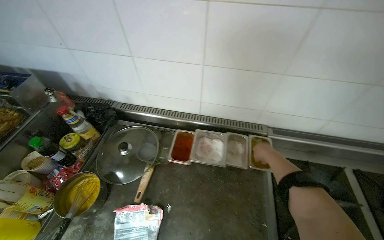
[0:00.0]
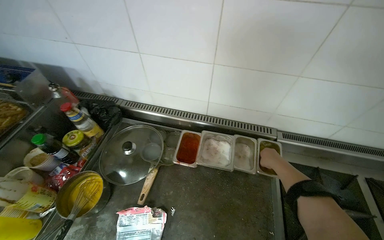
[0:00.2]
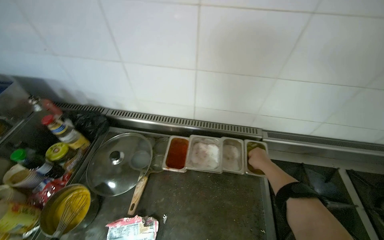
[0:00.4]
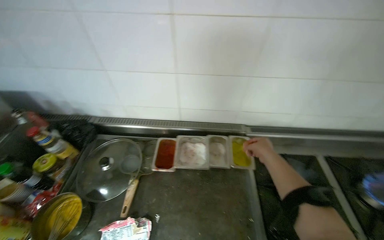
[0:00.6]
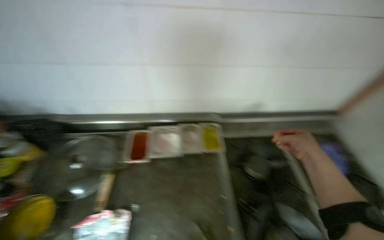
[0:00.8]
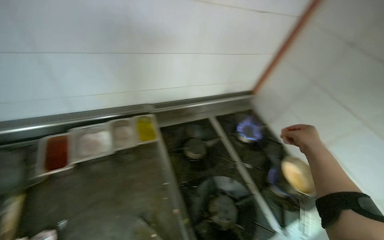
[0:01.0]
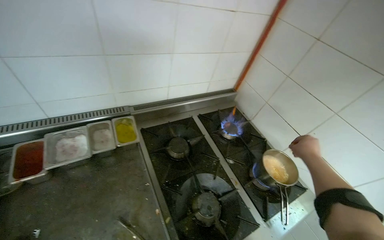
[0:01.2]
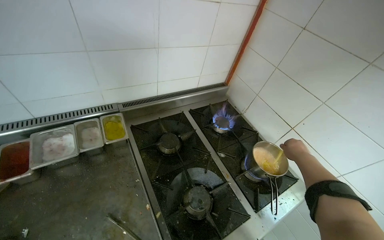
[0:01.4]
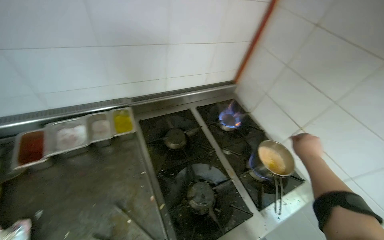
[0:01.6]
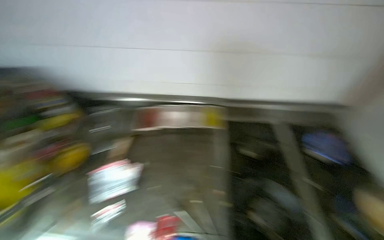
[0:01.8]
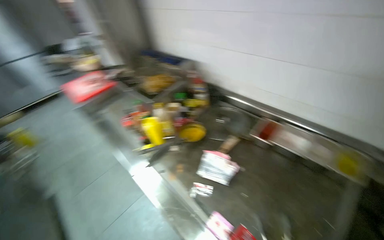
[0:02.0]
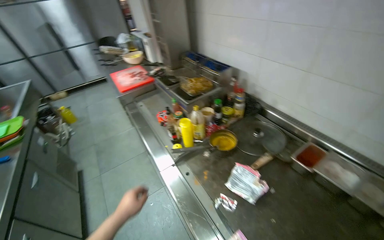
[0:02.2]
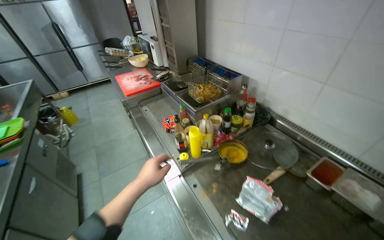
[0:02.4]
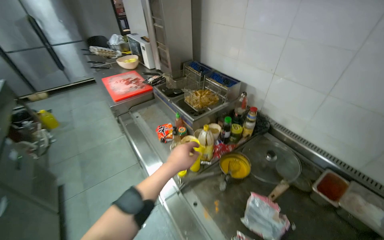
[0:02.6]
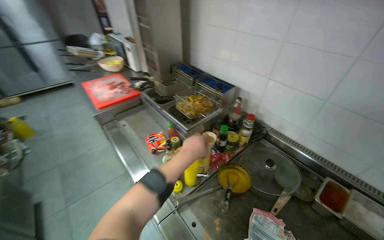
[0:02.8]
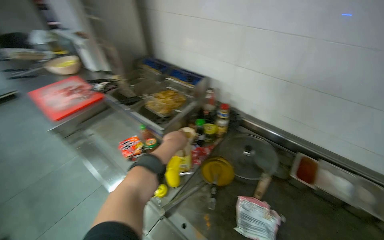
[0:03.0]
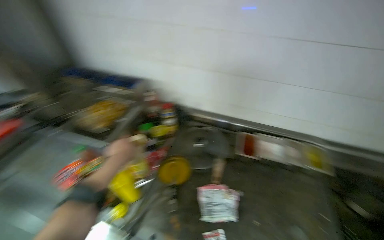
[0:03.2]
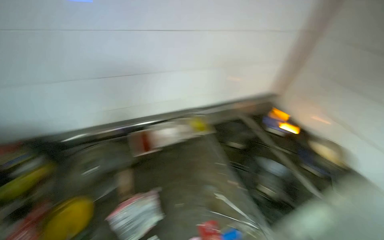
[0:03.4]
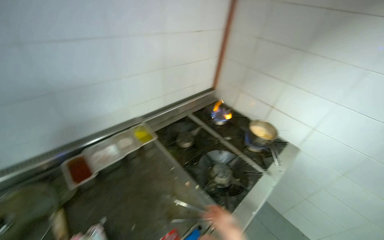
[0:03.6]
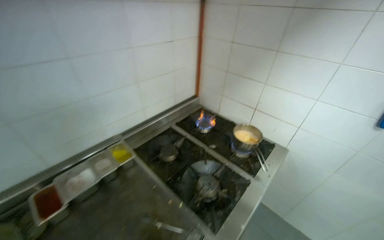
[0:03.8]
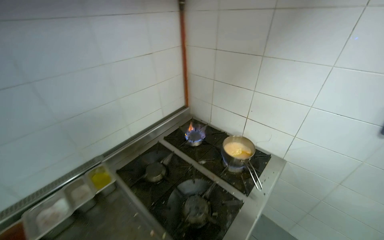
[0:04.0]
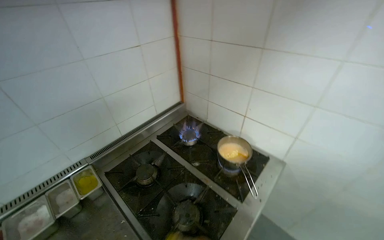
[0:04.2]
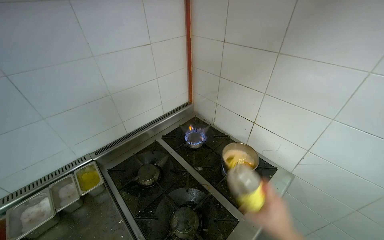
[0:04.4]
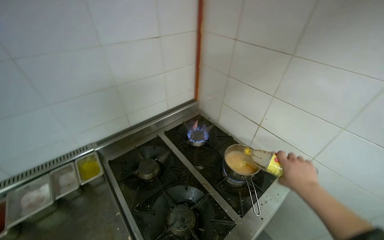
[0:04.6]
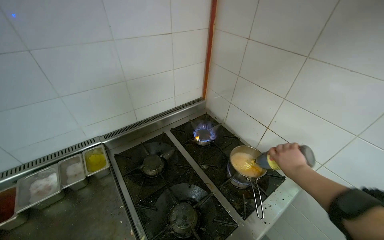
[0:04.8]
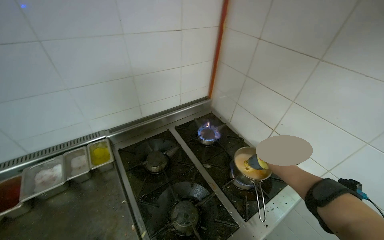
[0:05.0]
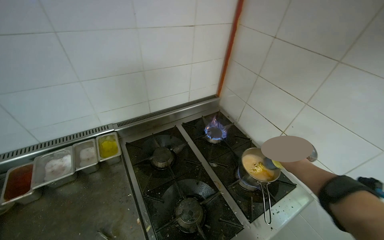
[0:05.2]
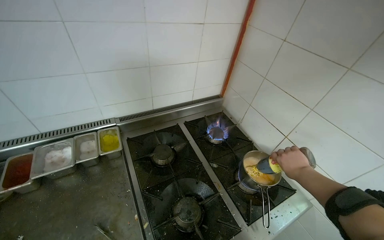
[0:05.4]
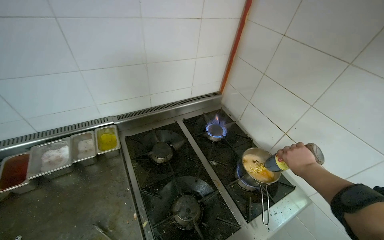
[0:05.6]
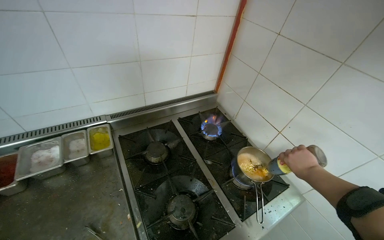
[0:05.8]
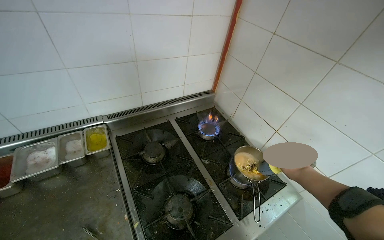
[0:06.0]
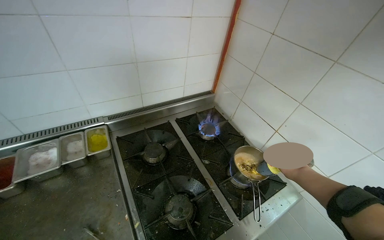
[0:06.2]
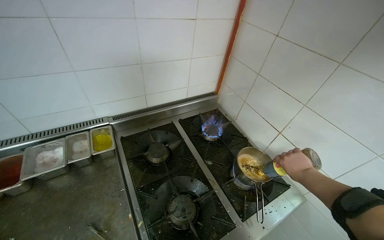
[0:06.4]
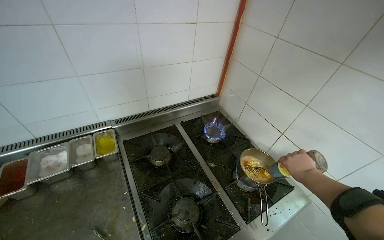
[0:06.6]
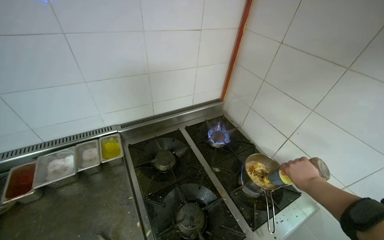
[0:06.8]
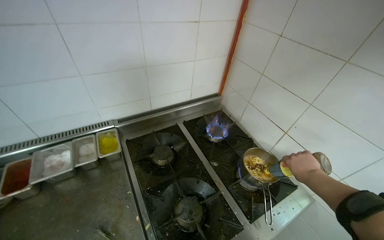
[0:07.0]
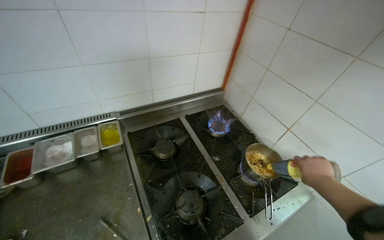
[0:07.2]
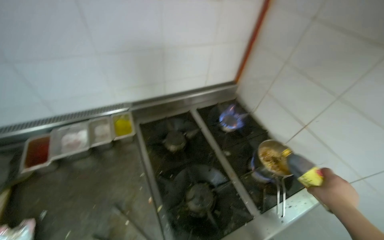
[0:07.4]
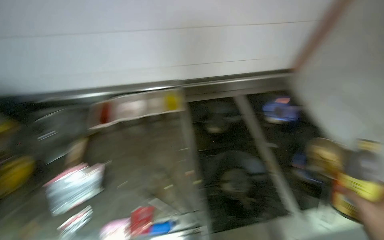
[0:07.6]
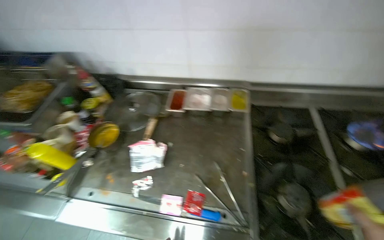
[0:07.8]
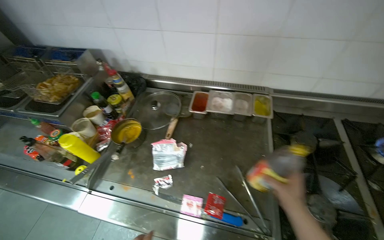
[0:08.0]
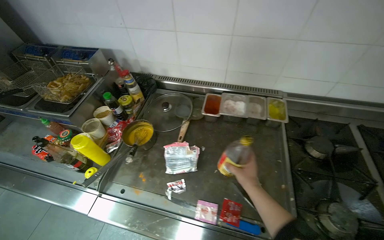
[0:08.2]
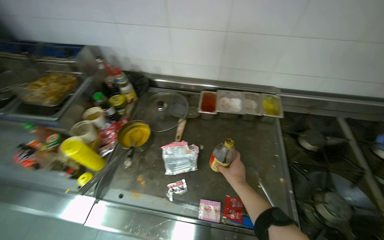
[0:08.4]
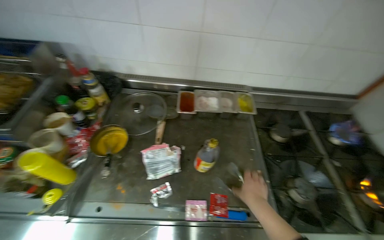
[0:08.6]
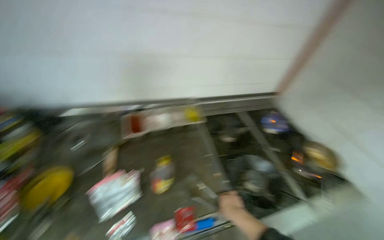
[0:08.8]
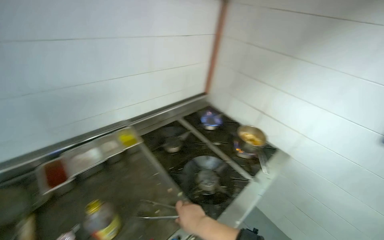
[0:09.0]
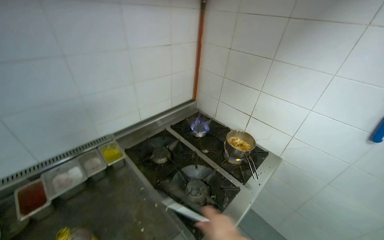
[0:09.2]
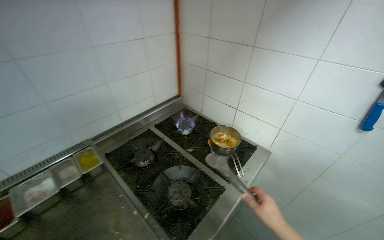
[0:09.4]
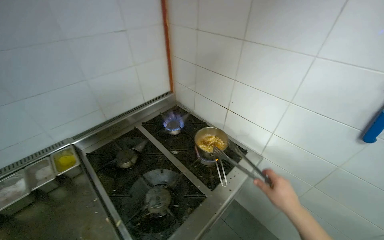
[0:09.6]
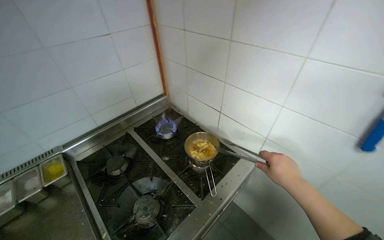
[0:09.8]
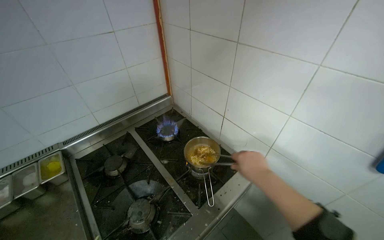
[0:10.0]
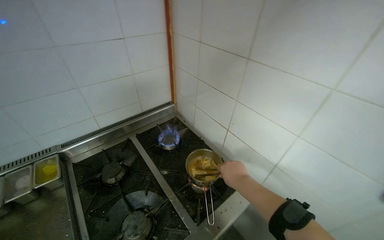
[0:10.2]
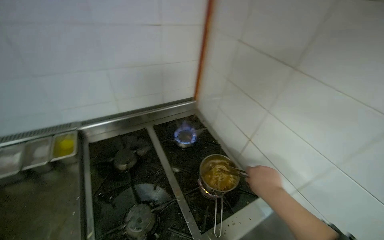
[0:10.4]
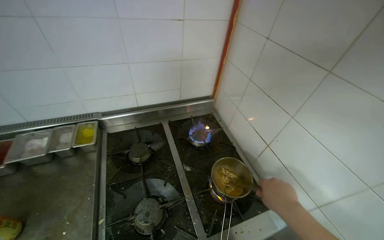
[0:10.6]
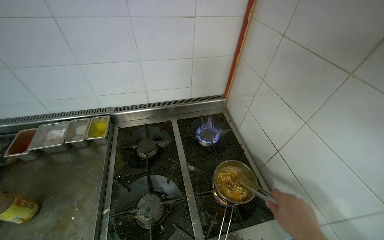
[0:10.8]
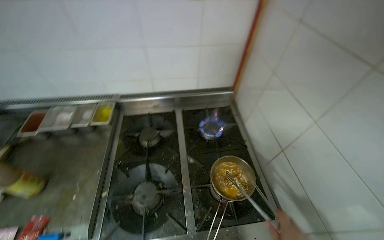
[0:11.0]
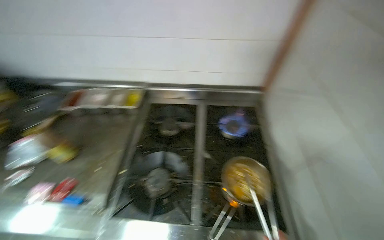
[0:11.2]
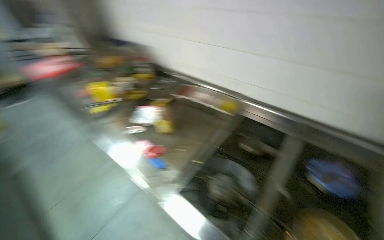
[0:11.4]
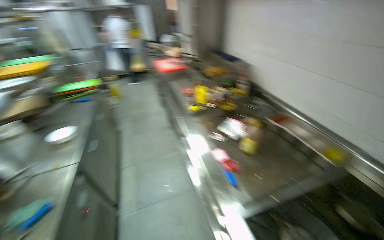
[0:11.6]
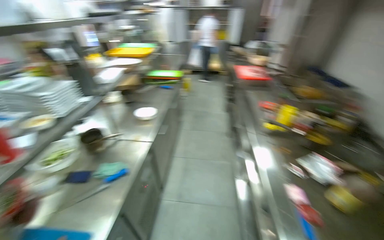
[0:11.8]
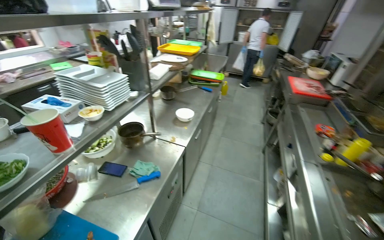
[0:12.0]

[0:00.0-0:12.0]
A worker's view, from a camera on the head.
Job: cooking food.
The whole recording: Cooking ingredients in pot. The worker stirs and adds ingredients to a pot on the stove.
0:00.0 to 0:01.6: The wearer looks about 40 degrees further to the right.
0:01.6 to 0:03.0: The wearer moves some 70 cm. The head turns to the left by about 60 degrees.
0:03.0 to 0:04.4: The camera is carried approximately 80 cm. The wearer looks roughly 80 degrees further to the right.
0:06.0 to 0:07.6: The wearer looks about 15 degrees further to the left.
0:07.6 to 0:09.0: The head rotates about 30 degrees to the right.
0:09.0 to 0:10.4: The head travels some 50 cm.
0:10.4 to 0:12.0: The head travels some 60 cm. The head turns to the left by about 140 degrees.

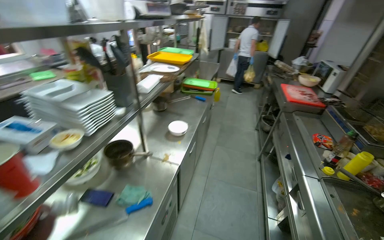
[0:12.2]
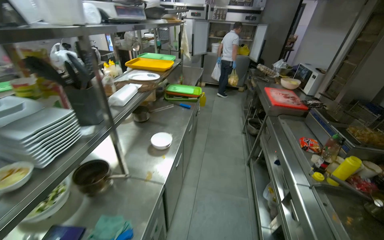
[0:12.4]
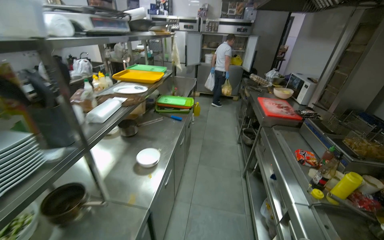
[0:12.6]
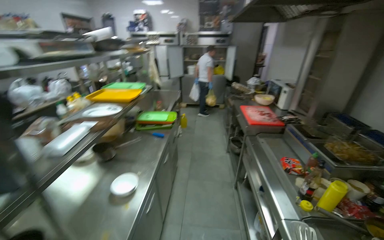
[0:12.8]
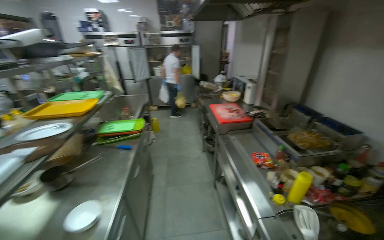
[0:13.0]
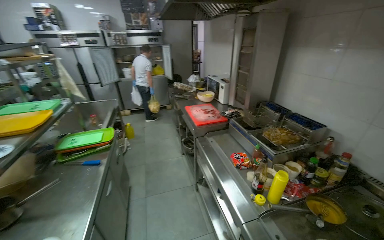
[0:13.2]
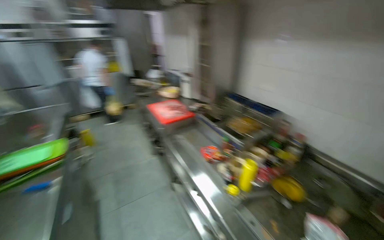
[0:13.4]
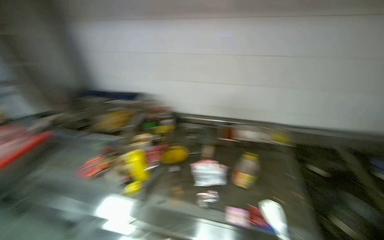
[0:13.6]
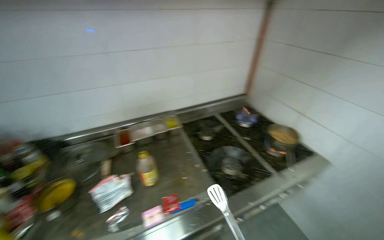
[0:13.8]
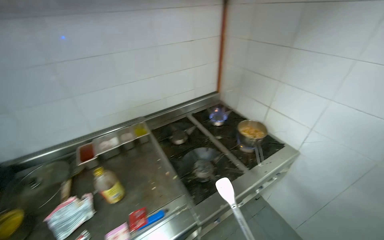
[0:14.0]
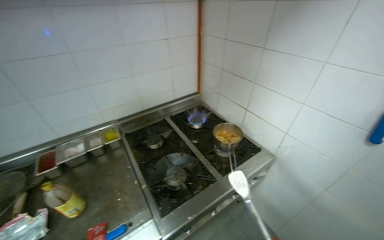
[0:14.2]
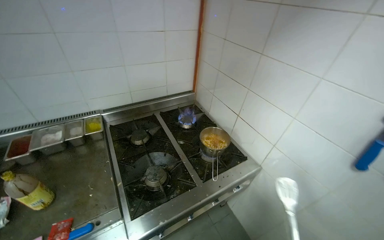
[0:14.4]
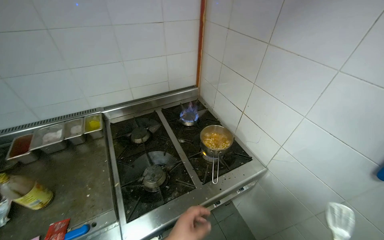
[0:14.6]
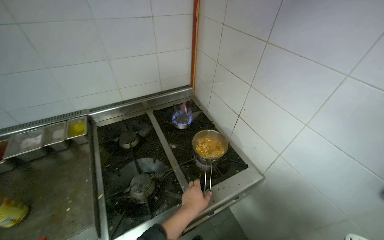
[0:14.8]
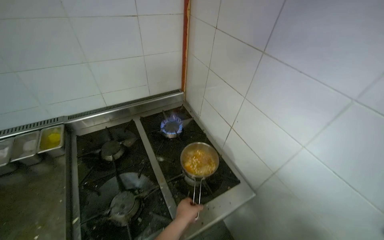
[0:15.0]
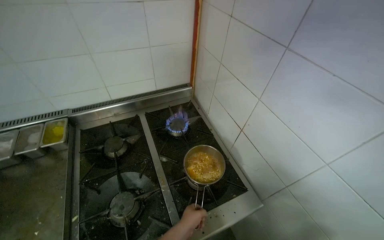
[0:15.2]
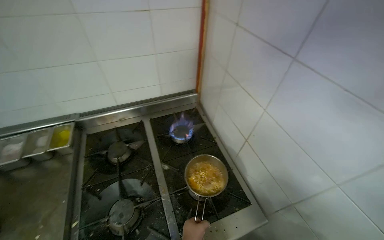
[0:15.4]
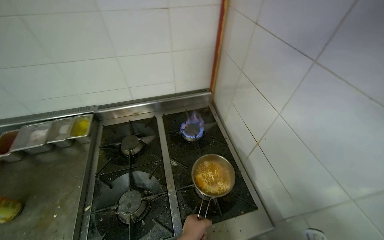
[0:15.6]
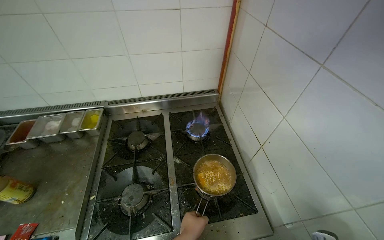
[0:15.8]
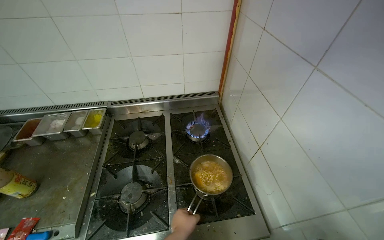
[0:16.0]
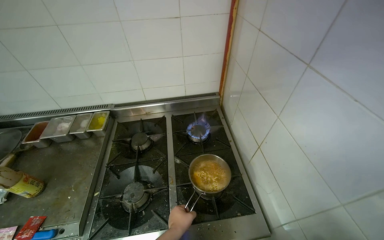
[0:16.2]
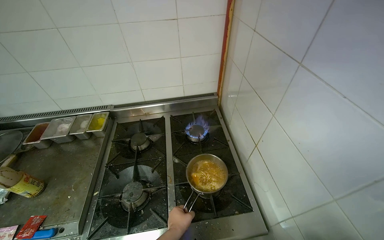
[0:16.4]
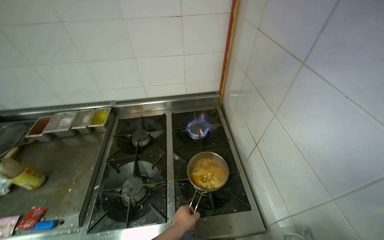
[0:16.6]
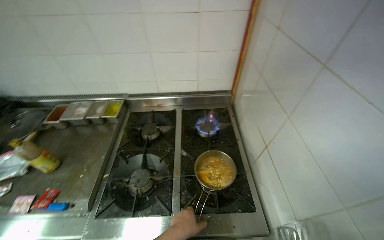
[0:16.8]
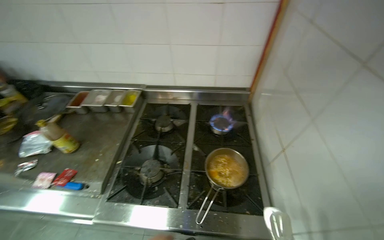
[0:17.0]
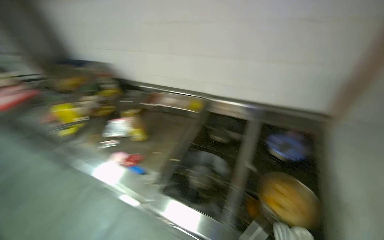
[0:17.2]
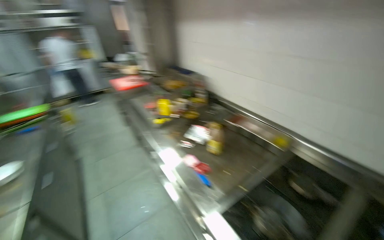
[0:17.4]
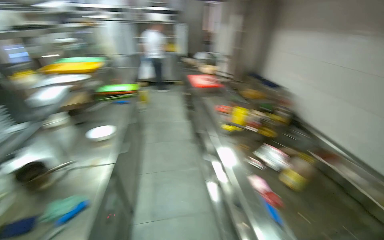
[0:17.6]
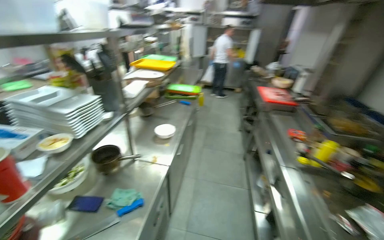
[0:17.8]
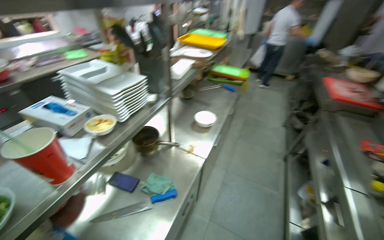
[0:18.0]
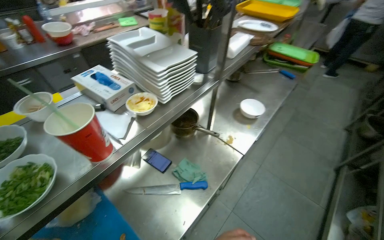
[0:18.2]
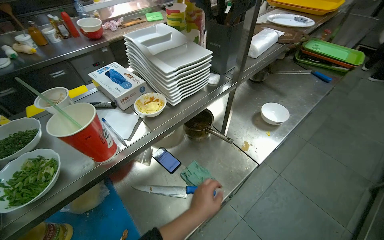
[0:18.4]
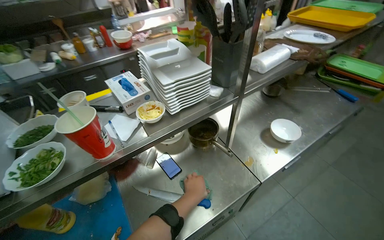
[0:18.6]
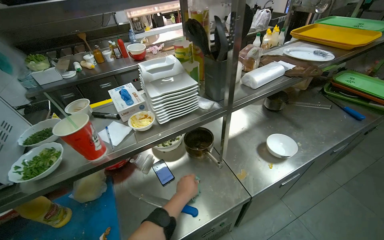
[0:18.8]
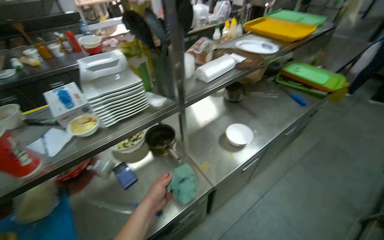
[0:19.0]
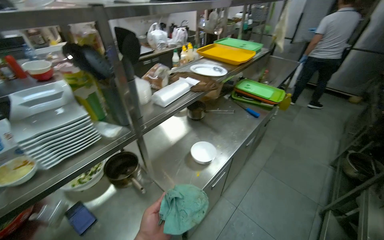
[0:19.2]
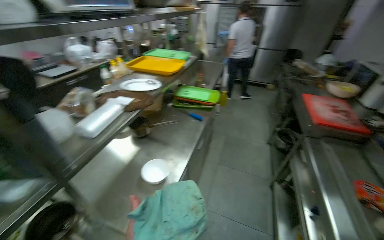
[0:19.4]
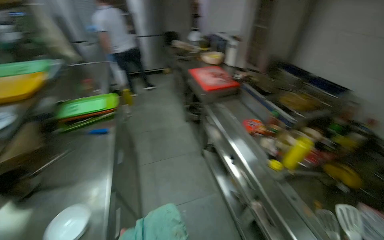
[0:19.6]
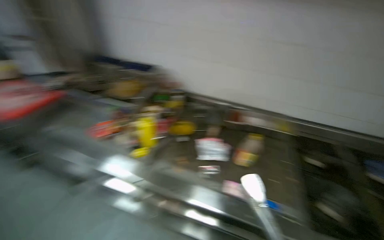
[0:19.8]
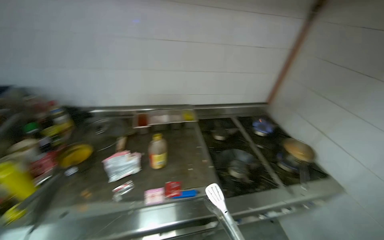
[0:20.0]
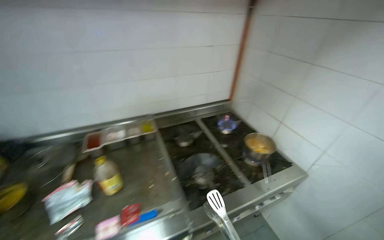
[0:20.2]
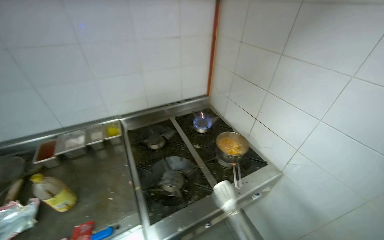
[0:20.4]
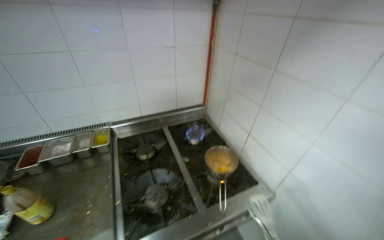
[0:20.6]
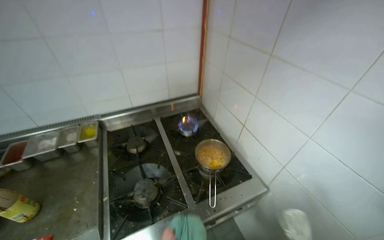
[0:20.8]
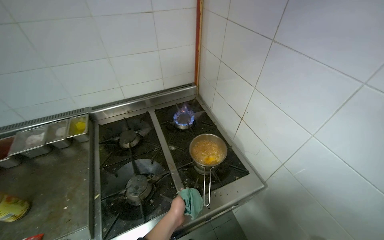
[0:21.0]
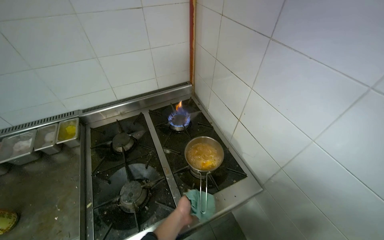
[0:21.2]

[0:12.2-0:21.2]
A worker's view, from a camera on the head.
Job: cooking food.
The whole recording: Cooking ingredients in pot. The worker stirs and adds ingredients to a pot on the stove.
0:12.2 to 0:13.8: The wearer moves roughly 40 cm. The head rotates some 135 degrees to the right.
0:13.8 to 0:15.2: The wearer moves roughly 70 cm.
0:16.6 to 0:18.2: The camera travels about 90 cm. The wearer's head swings roughly 140 degrees to the left.
0:18.2 to 0:19.8: The camera travels about 60 cm. The wearer's head swings about 95 degrees to the right.
0:19.8 to 0:21.2: The camera is carried approximately 90 cm. The head turns to the right by some 45 degrees.
